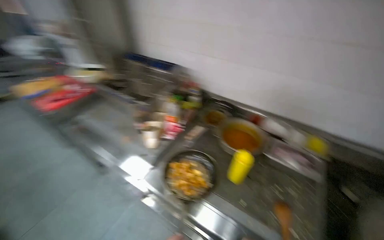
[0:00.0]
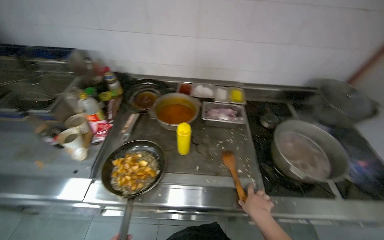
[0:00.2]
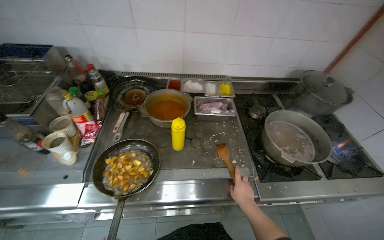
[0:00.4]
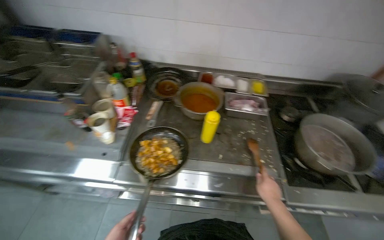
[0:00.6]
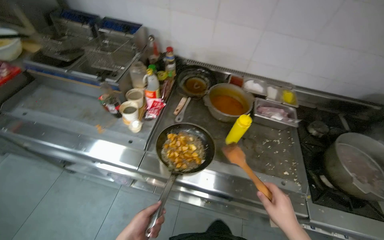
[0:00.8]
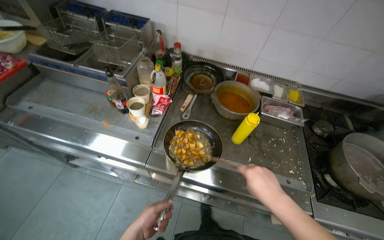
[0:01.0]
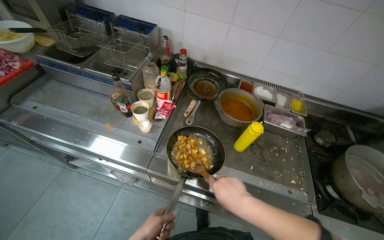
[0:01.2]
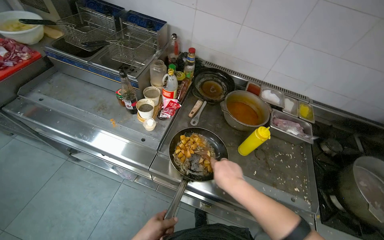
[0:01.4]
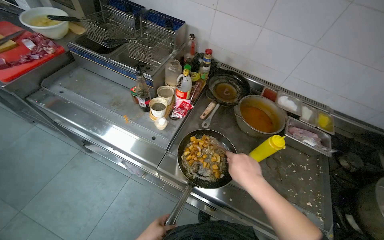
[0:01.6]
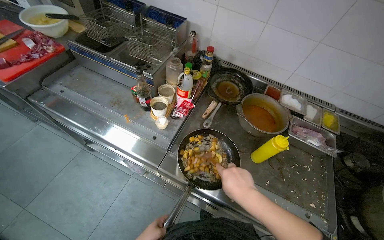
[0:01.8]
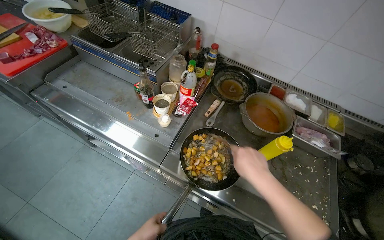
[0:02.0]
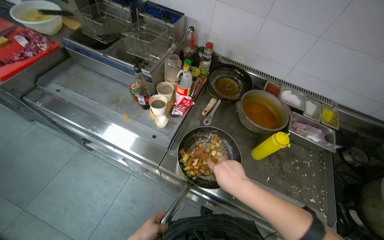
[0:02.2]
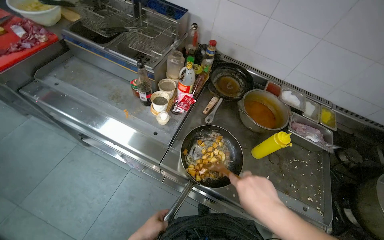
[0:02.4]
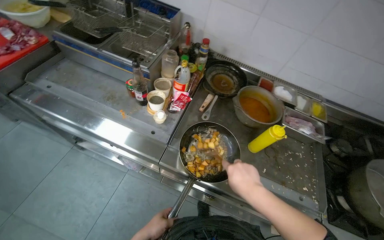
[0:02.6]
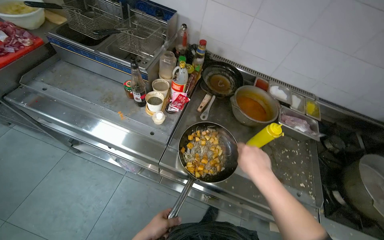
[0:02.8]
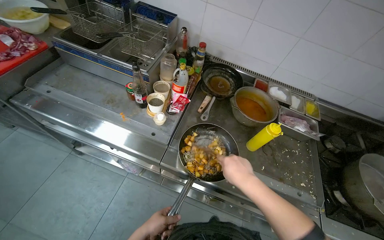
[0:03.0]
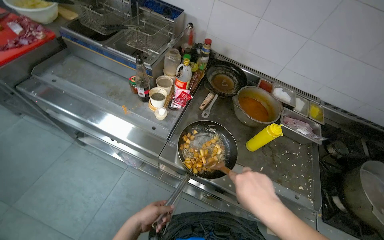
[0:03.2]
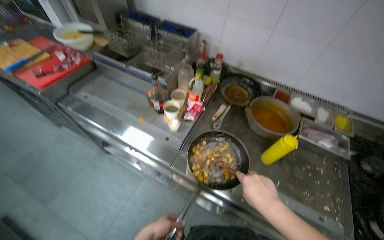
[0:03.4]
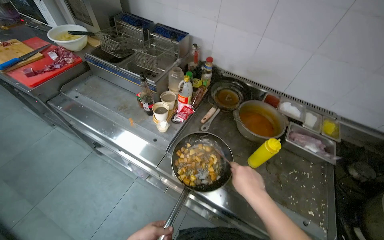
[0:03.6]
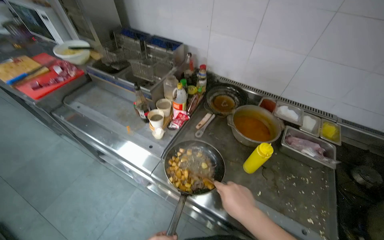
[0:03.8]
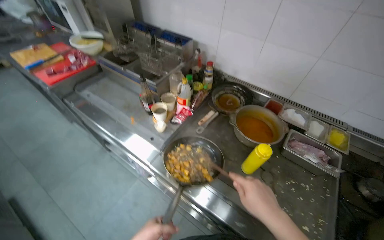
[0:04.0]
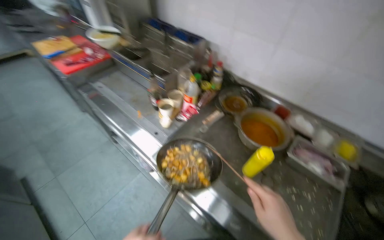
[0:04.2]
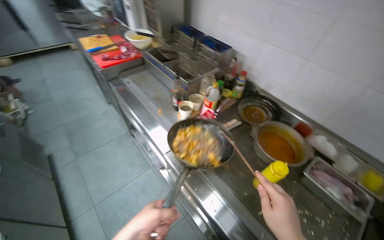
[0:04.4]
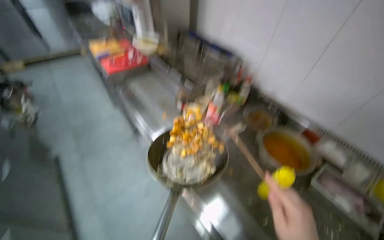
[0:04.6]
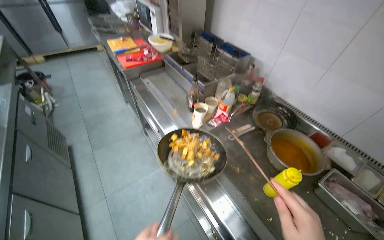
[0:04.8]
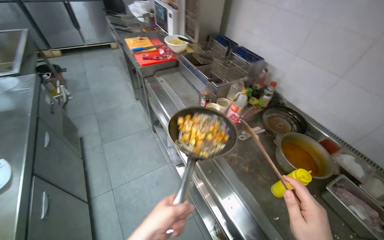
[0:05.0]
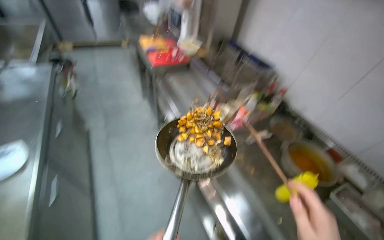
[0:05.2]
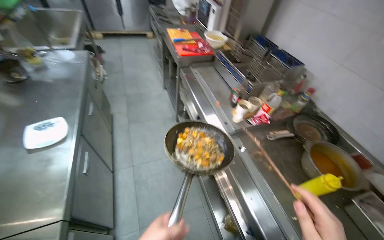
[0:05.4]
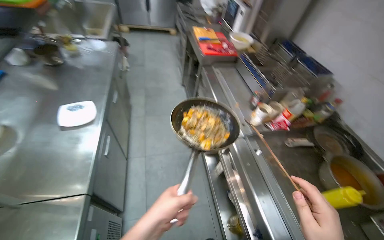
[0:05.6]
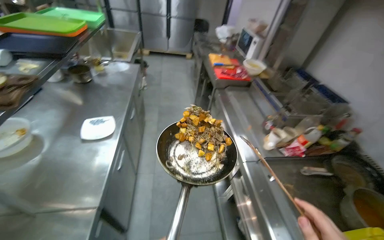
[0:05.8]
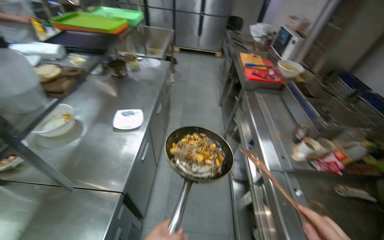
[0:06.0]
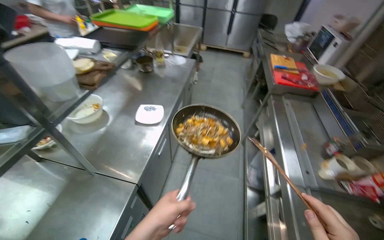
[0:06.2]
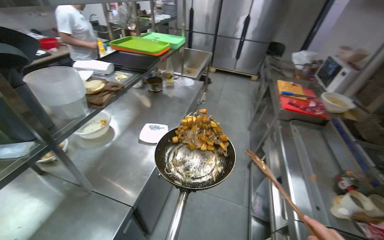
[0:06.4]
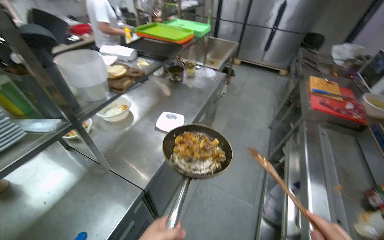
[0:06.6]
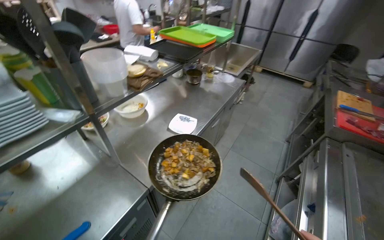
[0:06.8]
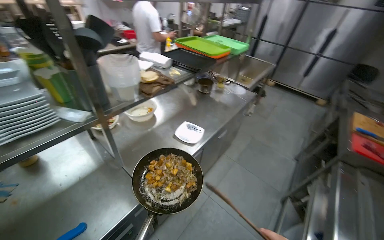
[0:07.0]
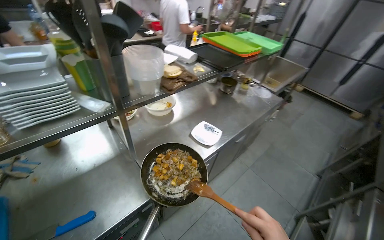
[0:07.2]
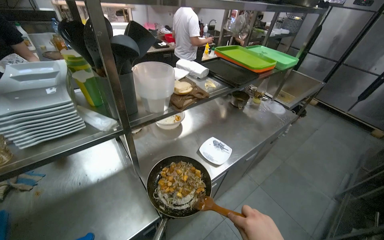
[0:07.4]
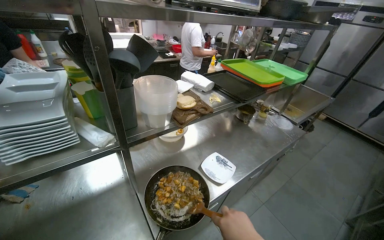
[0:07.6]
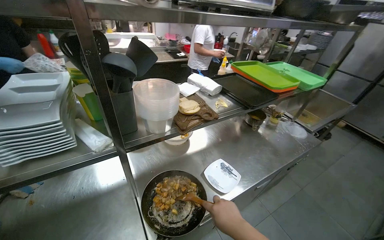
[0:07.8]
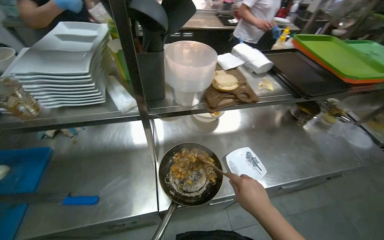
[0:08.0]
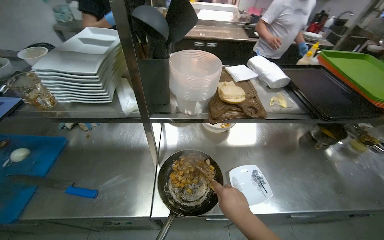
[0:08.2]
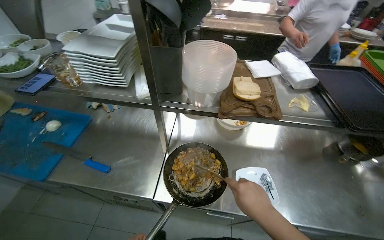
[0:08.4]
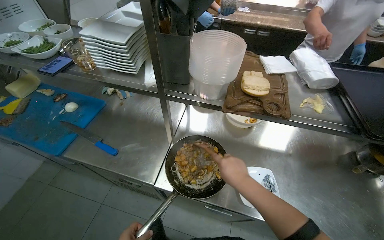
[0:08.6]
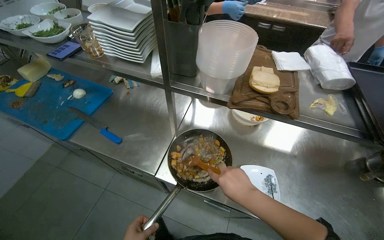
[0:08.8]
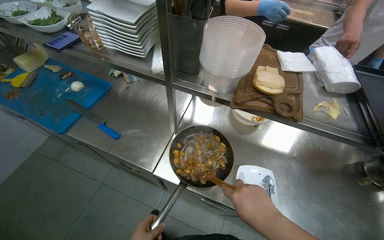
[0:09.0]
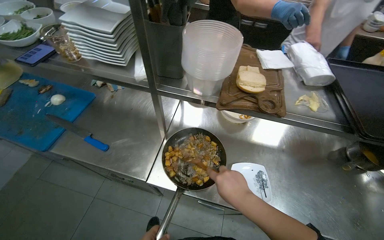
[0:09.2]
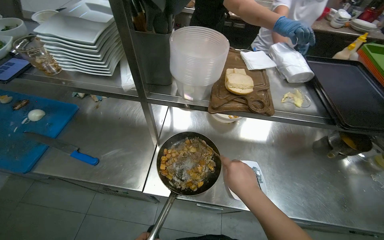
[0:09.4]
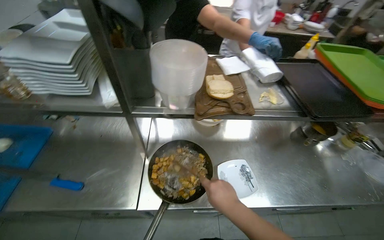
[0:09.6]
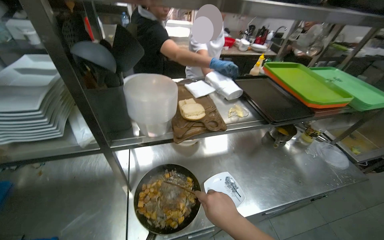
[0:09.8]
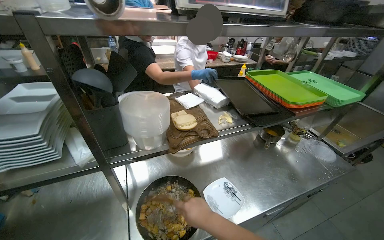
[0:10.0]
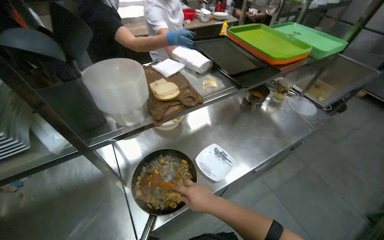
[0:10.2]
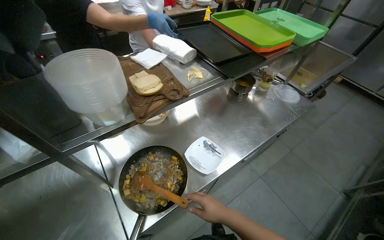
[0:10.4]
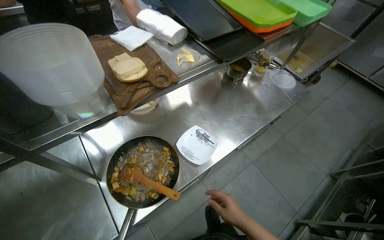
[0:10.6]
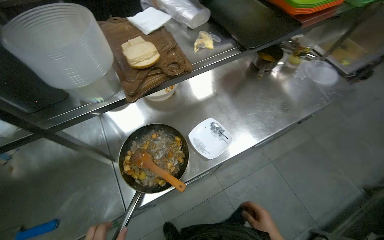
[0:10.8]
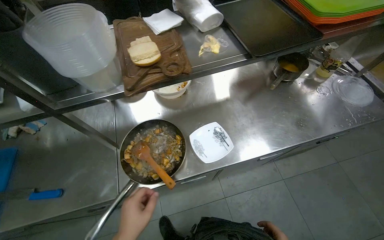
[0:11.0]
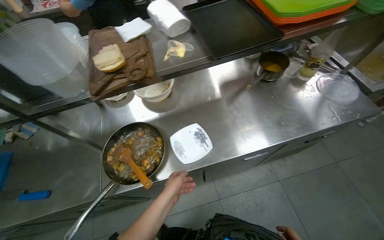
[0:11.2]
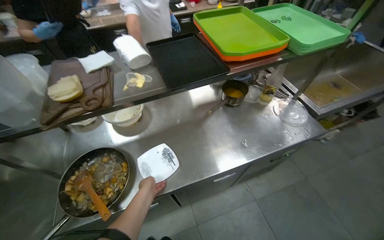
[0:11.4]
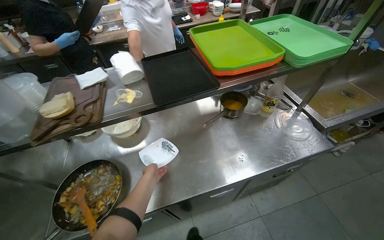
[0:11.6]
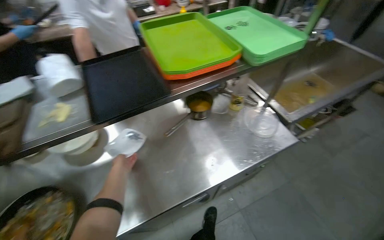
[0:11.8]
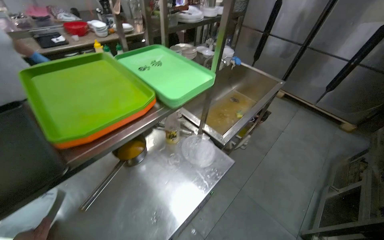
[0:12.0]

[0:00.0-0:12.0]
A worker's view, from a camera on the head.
Job: cooking food.
The whole recording: Stirring and flipping ingredients in pan. The worker stirs and flips ingredients in a pan with a wooden spatula.
3.0 to 4.4 s: The wearer looks some 30 degrees further to the left.
4.4 to 6.0 s: The head rotates about 45 degrees to the left.
6.0 to 7.6 s: The wearer looks roughly 50 degrees further to the left.
7.6 to 9.0 s: The wearer looks roughly 55 degrees further to the left. The wearer looks approximately 15 degrees further downward.
9.0 to 10.4 s: The wearer looks approximately 55 degrees further to the right.
10.4 to 12.0 s: The wearer moves about 80 cm.

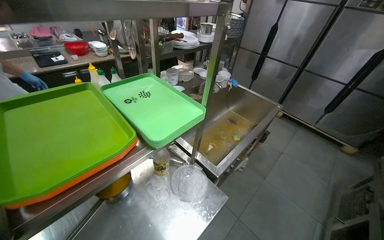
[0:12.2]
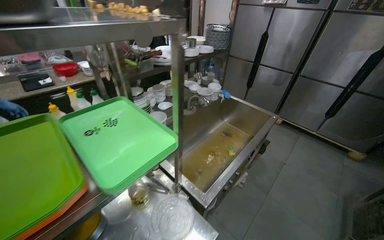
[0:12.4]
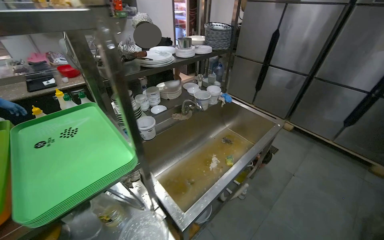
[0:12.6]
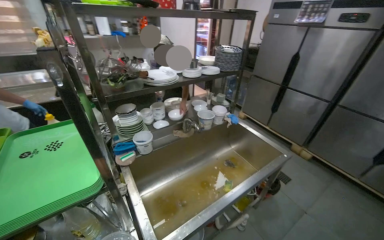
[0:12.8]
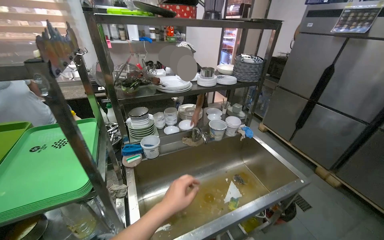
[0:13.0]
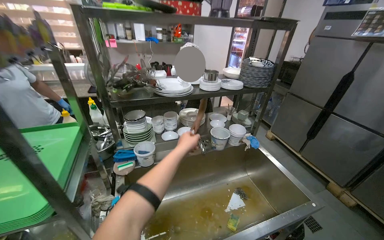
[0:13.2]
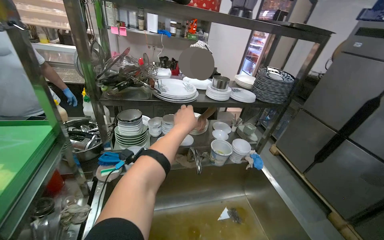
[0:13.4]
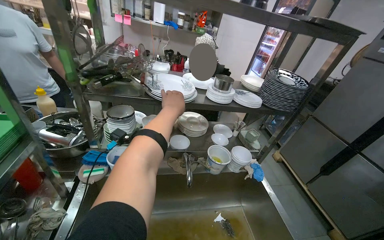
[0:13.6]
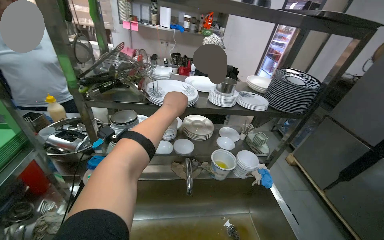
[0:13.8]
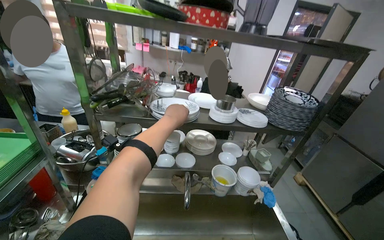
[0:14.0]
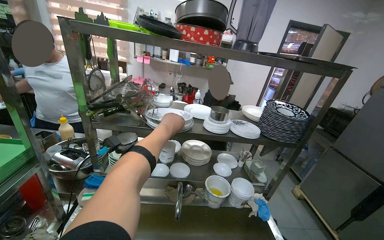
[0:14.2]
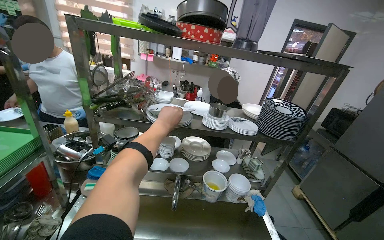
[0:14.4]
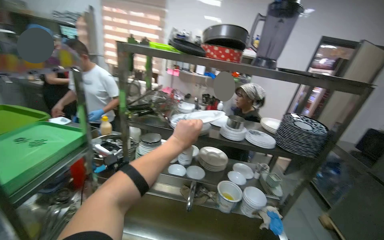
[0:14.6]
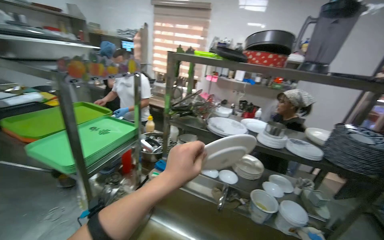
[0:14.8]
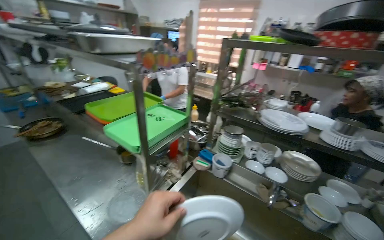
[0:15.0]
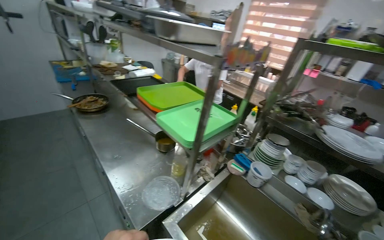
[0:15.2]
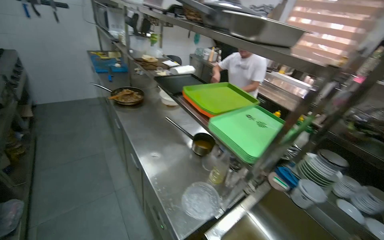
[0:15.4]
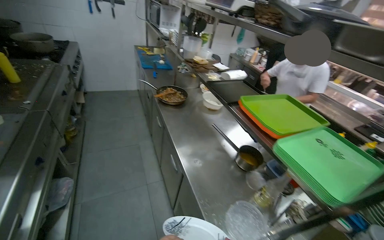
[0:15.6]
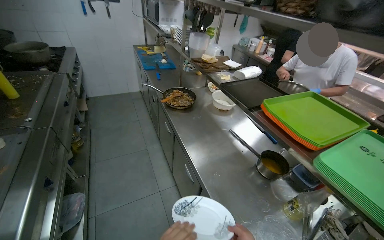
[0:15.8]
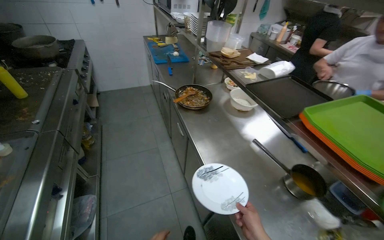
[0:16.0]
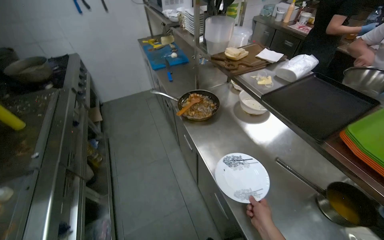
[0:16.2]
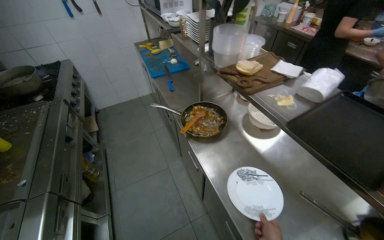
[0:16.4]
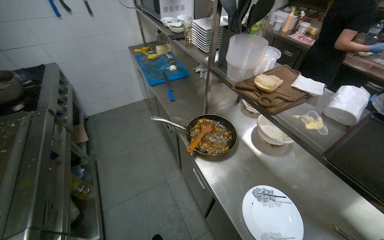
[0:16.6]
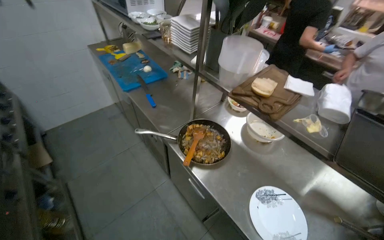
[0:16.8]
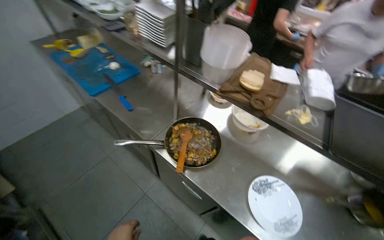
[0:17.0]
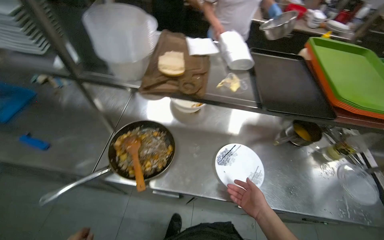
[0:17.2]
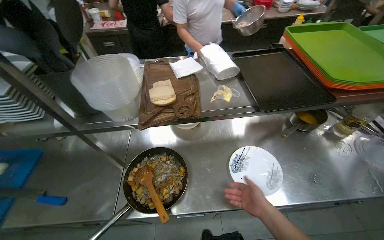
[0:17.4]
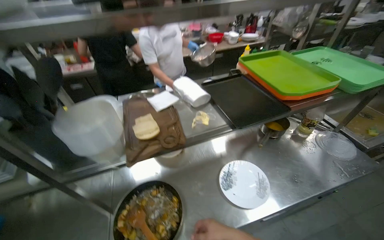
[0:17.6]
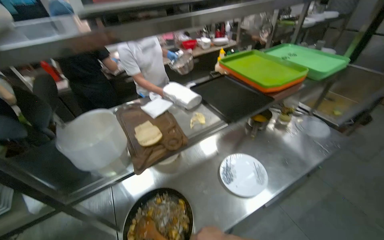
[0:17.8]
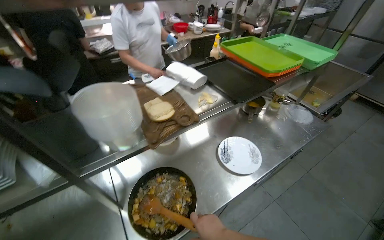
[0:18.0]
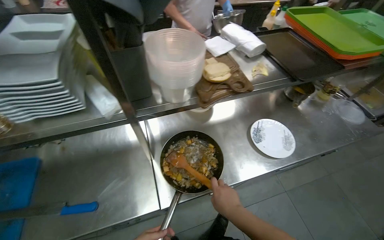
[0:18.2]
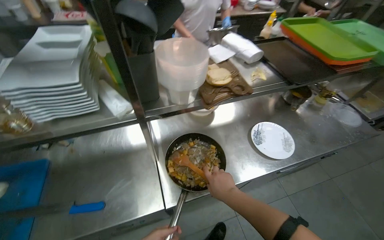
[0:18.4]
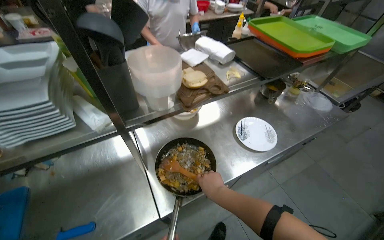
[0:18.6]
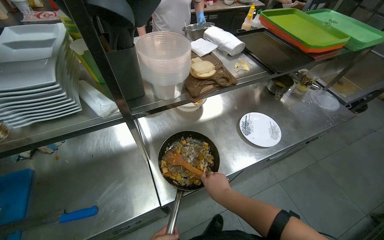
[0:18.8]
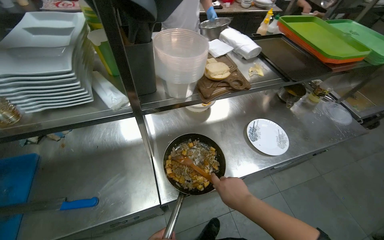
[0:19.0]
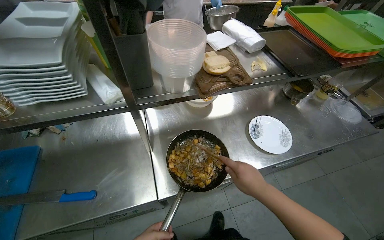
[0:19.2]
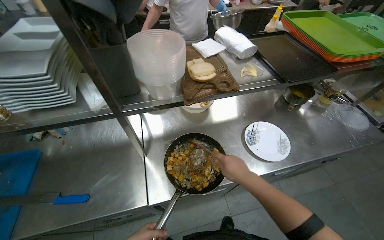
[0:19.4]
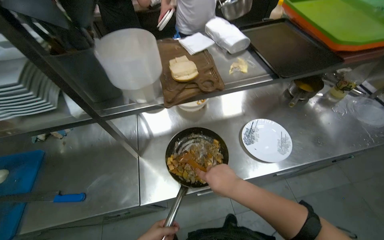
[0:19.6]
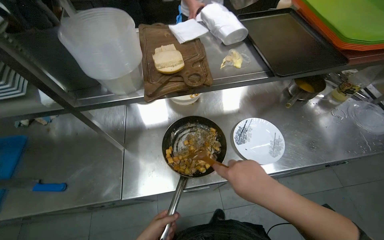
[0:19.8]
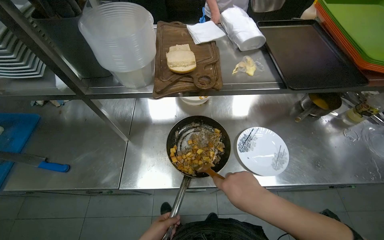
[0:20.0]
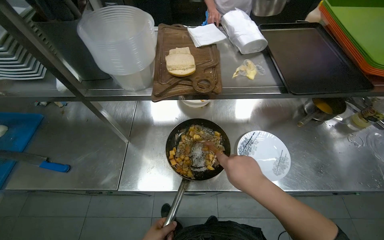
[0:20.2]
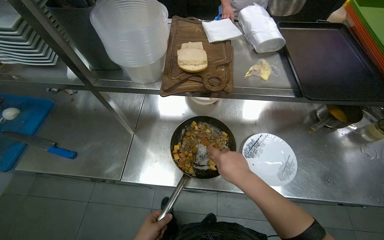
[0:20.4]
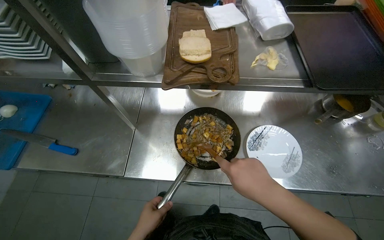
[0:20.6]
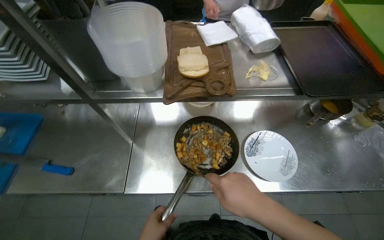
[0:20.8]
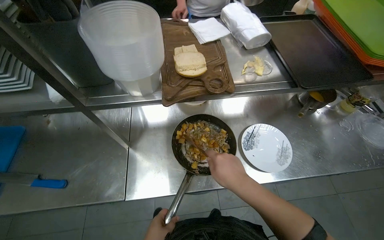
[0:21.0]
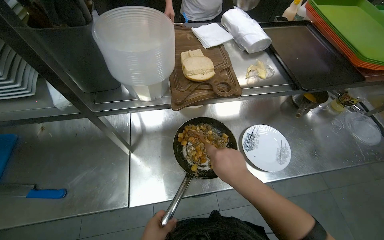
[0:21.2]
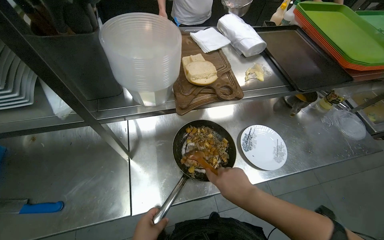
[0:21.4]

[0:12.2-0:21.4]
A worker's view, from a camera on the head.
Job: cooking food.
The whole recording: Stirring and flipping ingredients in pan. The worker stirs and flips ingredients in a pan with a wooden spatula.
12.2 to 13.8 s: The camera travels some 90 cm. The wearer looks about 40 degrees further to the left.
13.8 to 15.2 s: The wearer looks approximately 50 degrees further to the left.
15.2 to 16.8 s: The camera is carried roughly 1.5 m. The camera pitches downward, by approximately 15 degrees.
16.8 to 18.4 s: The head travels roughly 40 cm. The wearer's head swings roughly 65 degrees to the right.
